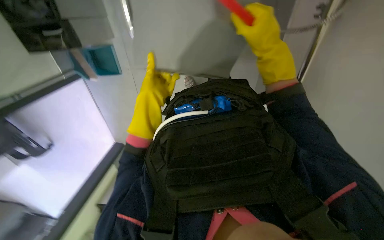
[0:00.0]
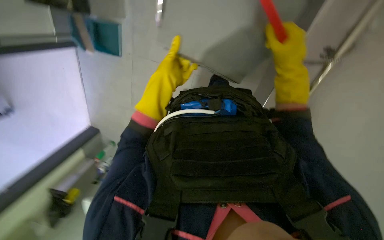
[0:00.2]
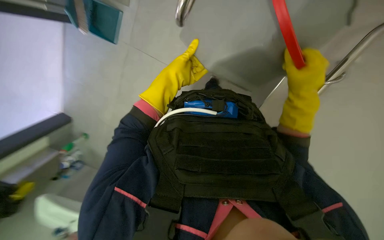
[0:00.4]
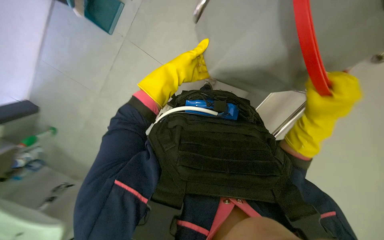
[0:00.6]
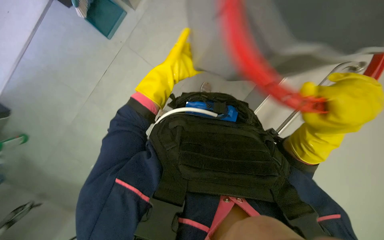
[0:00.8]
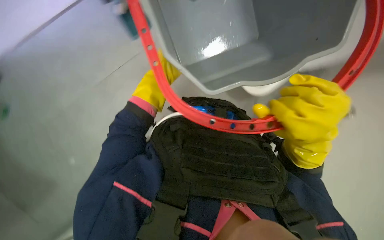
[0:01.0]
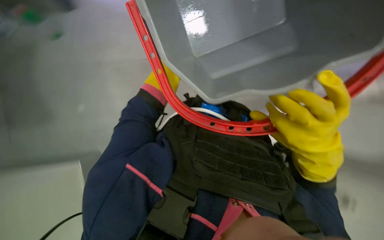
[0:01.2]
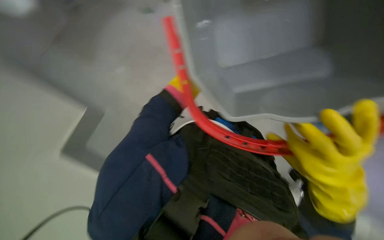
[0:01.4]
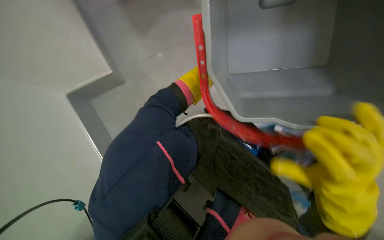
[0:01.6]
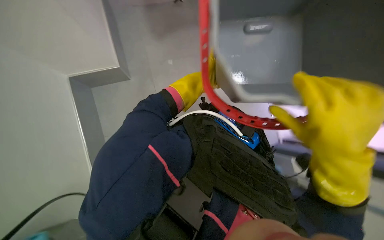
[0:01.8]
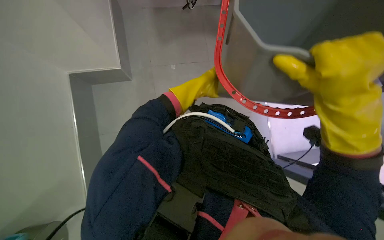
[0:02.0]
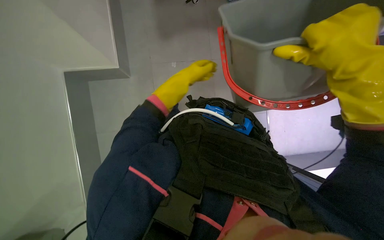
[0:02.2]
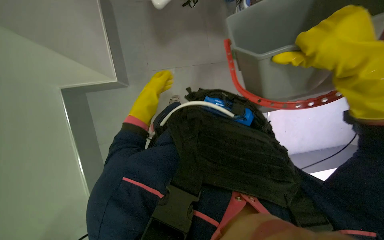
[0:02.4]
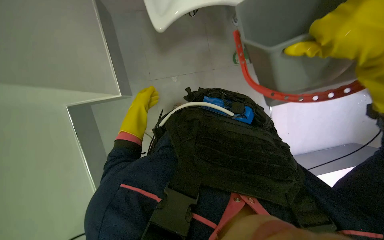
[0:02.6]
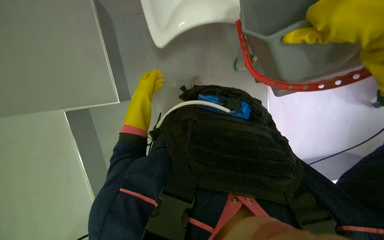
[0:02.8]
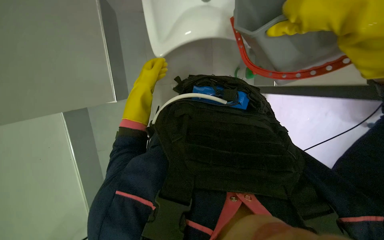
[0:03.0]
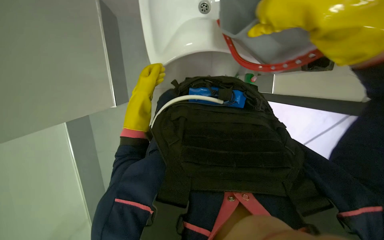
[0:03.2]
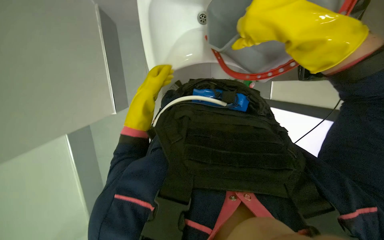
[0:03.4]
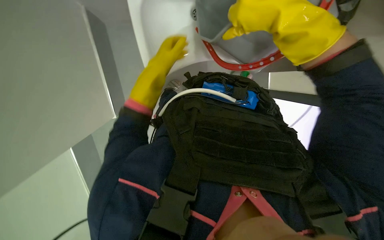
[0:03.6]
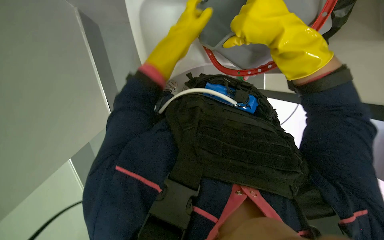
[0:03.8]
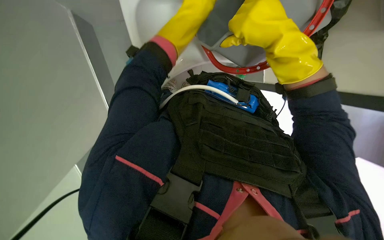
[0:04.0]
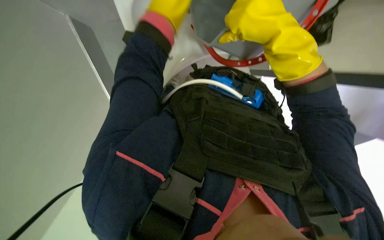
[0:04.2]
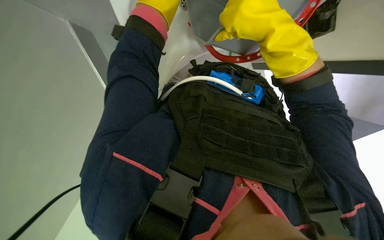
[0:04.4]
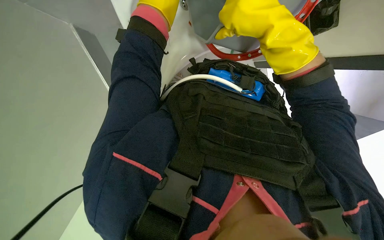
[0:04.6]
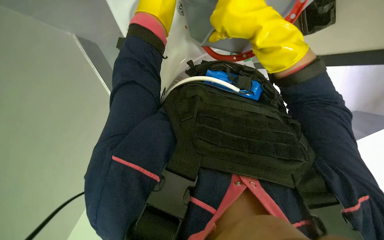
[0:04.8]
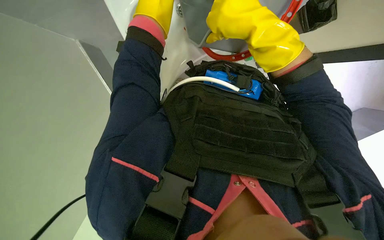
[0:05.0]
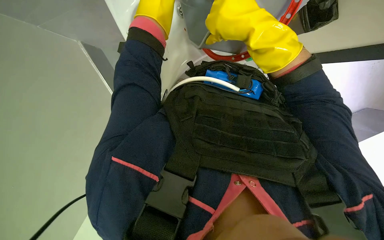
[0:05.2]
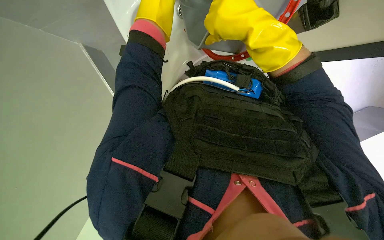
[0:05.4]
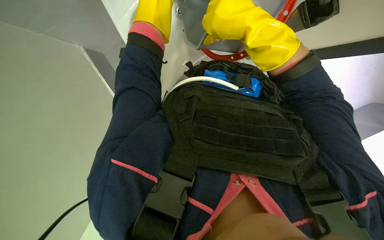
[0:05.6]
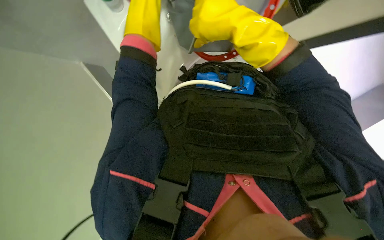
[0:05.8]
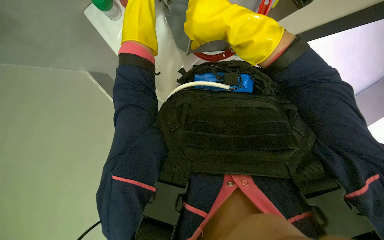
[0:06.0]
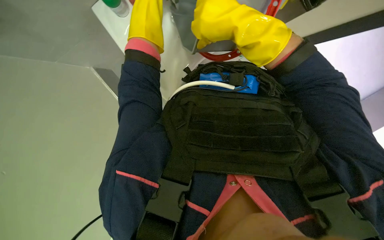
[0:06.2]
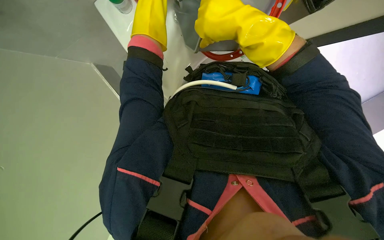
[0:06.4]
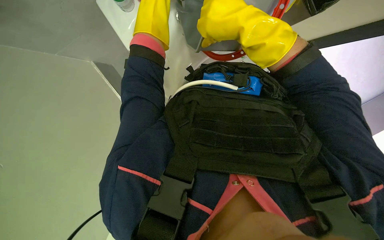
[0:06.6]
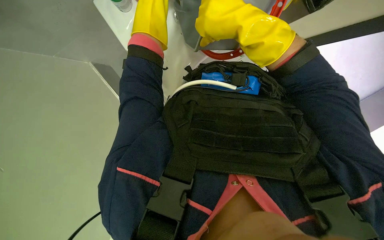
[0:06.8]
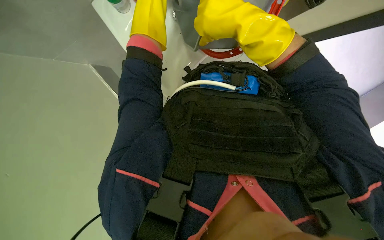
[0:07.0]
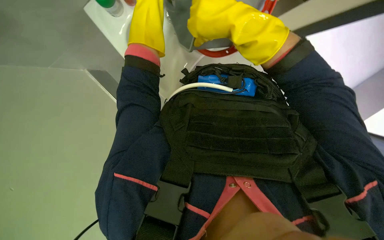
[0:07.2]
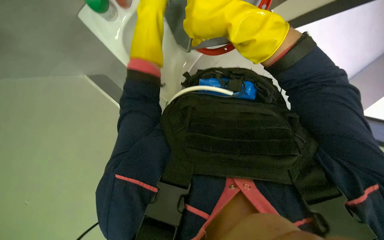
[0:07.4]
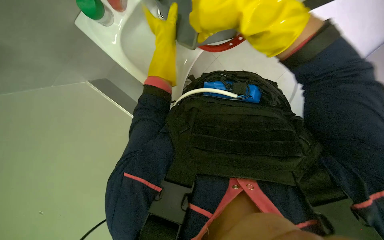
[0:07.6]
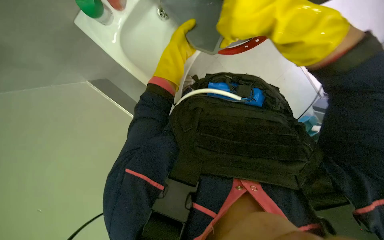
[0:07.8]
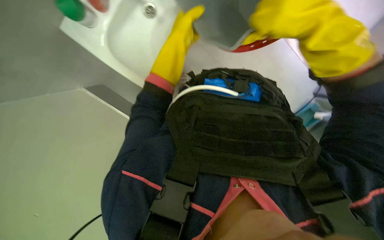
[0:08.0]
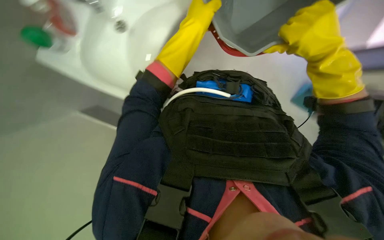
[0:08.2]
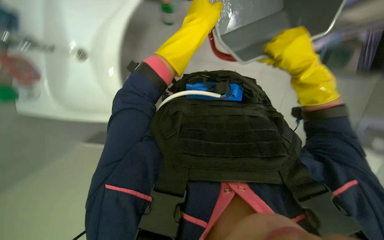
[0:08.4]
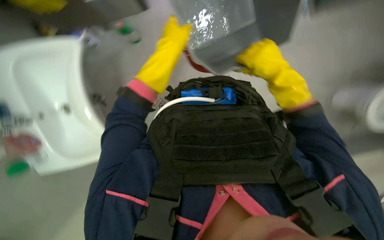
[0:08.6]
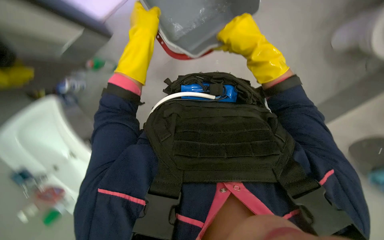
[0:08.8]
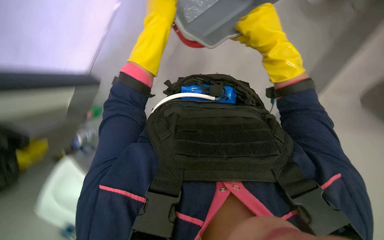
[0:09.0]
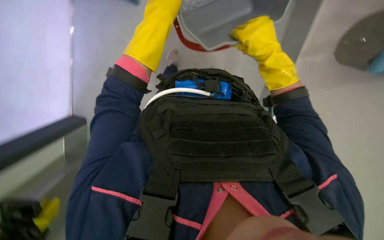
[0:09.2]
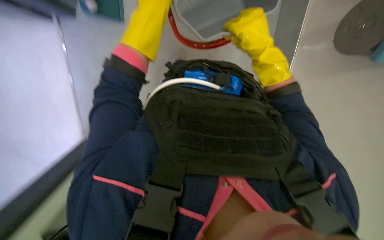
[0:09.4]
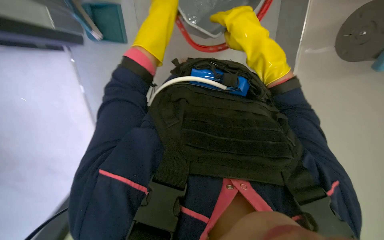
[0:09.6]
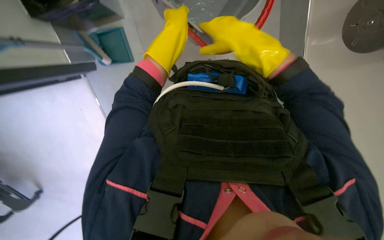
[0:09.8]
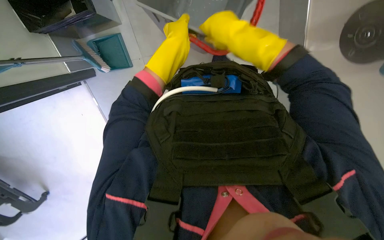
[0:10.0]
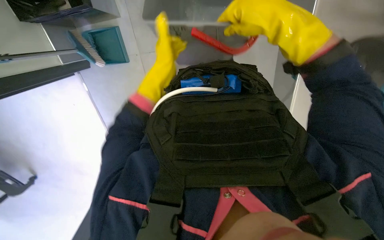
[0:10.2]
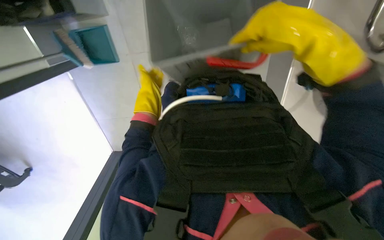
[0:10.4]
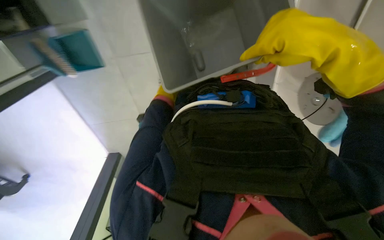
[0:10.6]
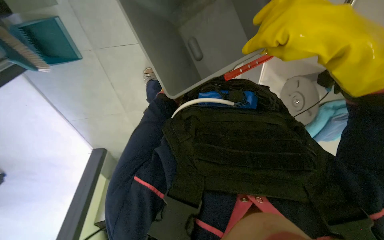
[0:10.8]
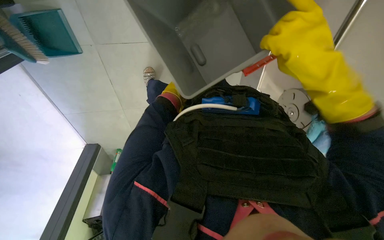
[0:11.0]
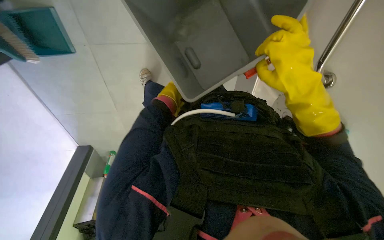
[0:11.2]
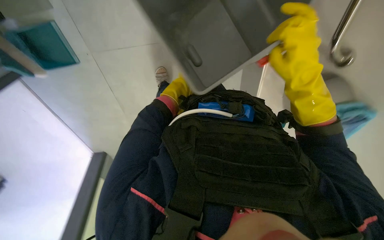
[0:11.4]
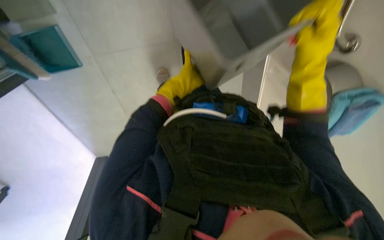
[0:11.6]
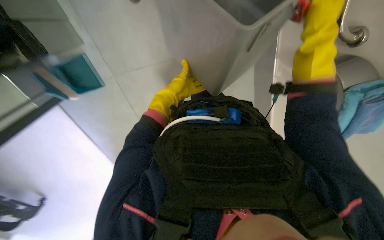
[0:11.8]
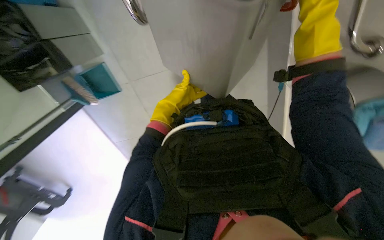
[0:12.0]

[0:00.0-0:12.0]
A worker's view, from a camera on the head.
Job: preparing cleaning supplies.
The whole recording: Emptying and refilling mop bucket. The worker empties dirty water from the mop bucket into a sink and refills it with clean water.
0:00.0 to 0:01.6: The scene rotates clockwise by some 60 degrees.
0:01.6 to 0:03.0: The wearer looks about 20 degrees further downward. The scene turns about 30 degrees counterclockwise in the picture.
0:06.0 to 0:07.6: The hands make small movements and keep their place.
0:07.6 to 0:09.0: The right hand shifts some 20 cm to the right and farther from the camera.
0:09.0 to 0:10.4: The right hand reaches roughly 10 cm to the left, then returns; the left hand goes roughly 25 cm farther from the camera.

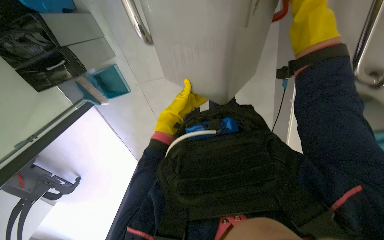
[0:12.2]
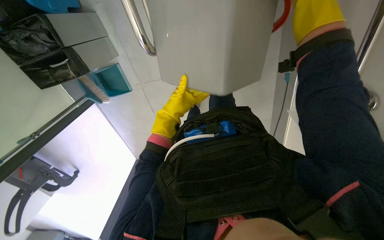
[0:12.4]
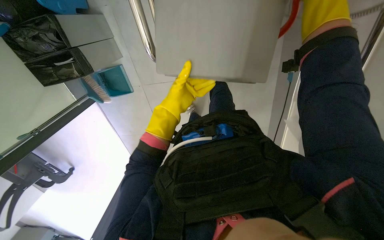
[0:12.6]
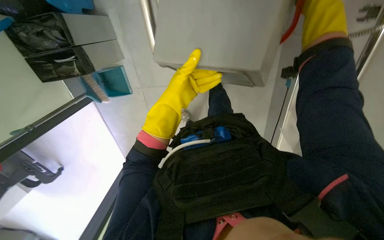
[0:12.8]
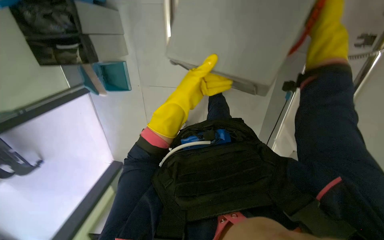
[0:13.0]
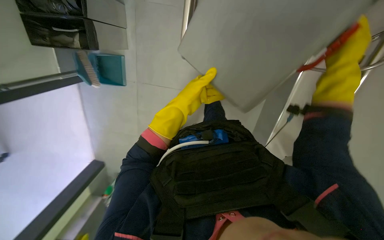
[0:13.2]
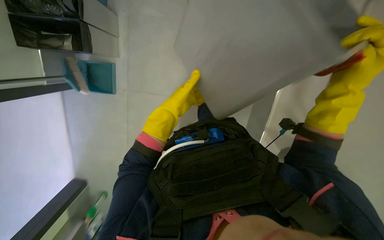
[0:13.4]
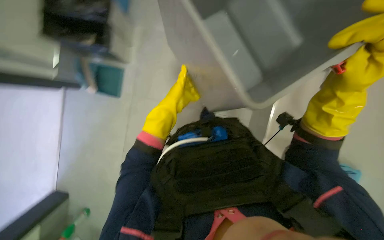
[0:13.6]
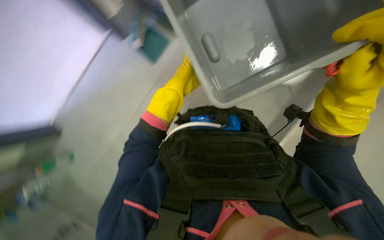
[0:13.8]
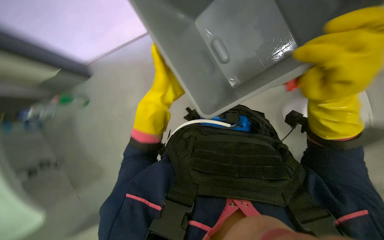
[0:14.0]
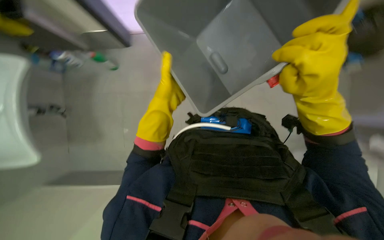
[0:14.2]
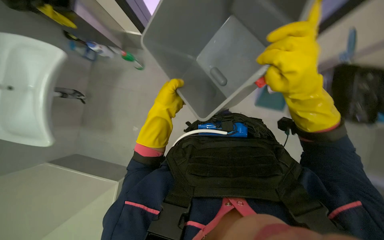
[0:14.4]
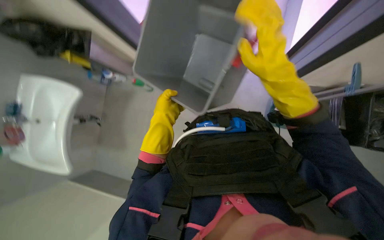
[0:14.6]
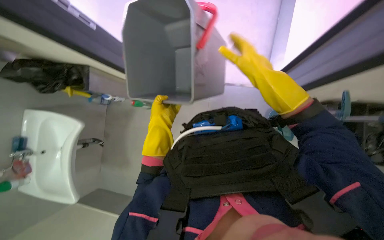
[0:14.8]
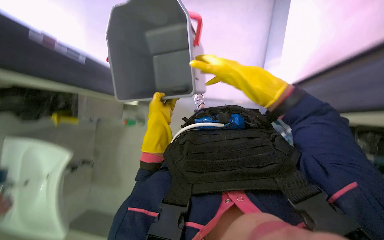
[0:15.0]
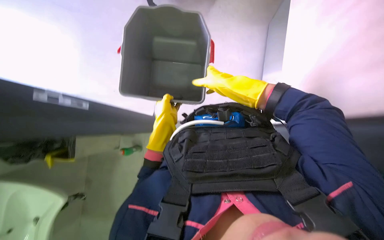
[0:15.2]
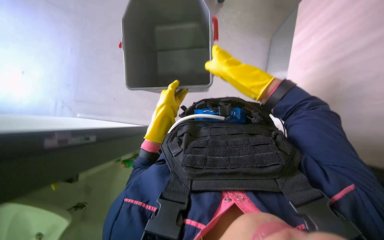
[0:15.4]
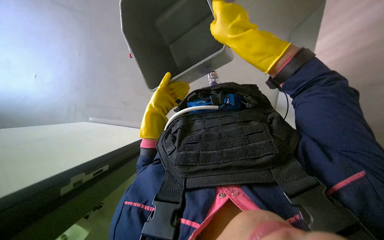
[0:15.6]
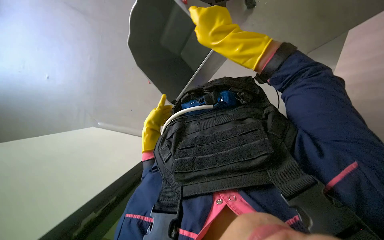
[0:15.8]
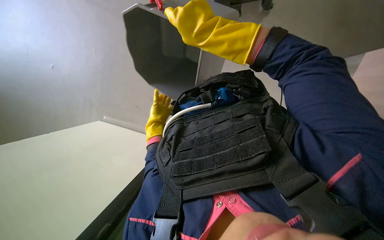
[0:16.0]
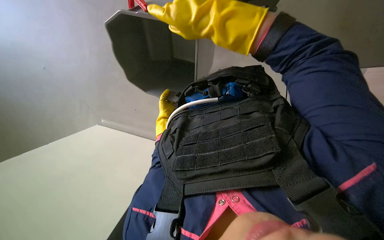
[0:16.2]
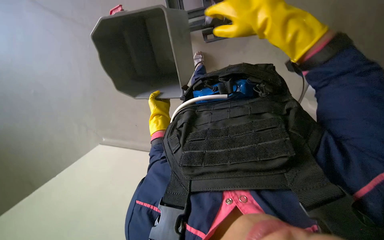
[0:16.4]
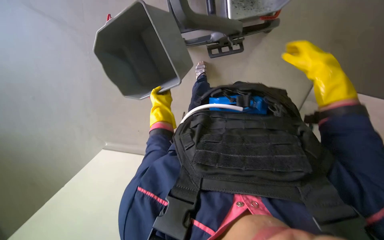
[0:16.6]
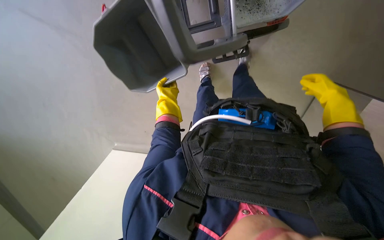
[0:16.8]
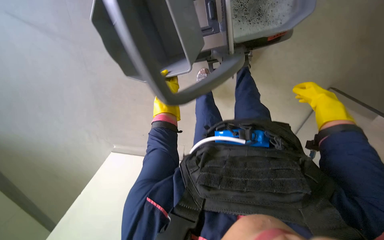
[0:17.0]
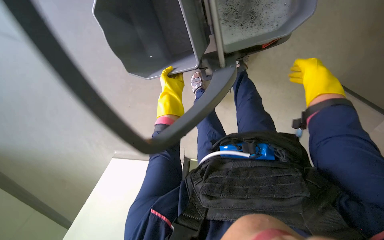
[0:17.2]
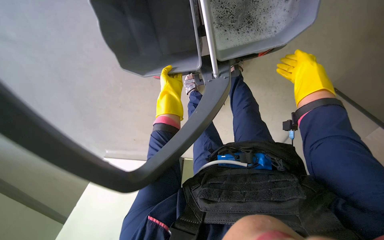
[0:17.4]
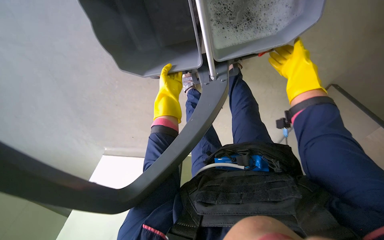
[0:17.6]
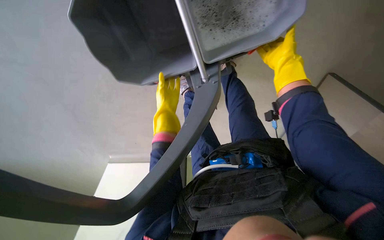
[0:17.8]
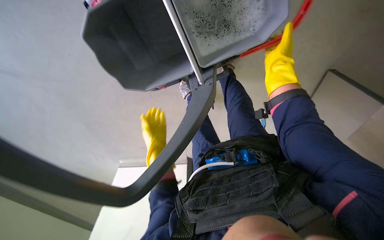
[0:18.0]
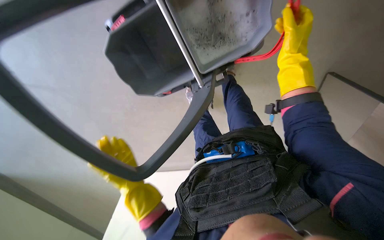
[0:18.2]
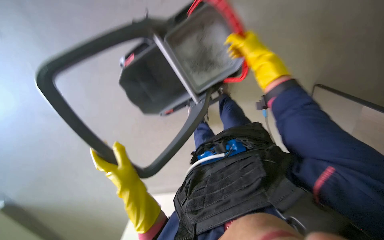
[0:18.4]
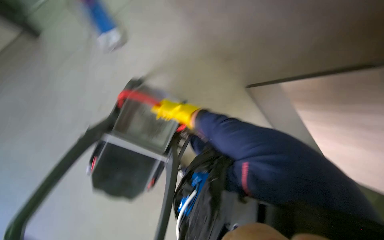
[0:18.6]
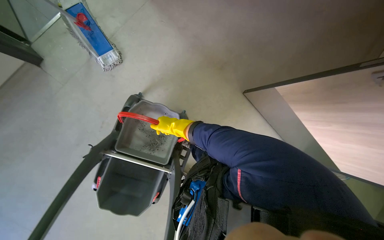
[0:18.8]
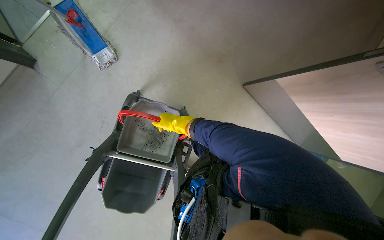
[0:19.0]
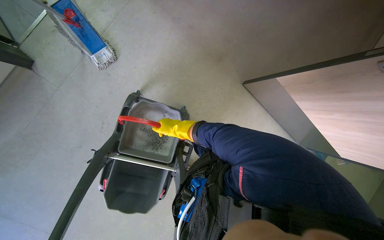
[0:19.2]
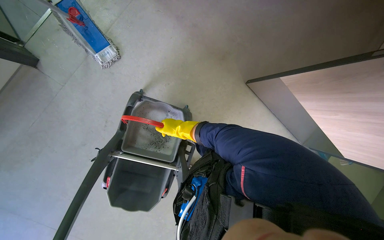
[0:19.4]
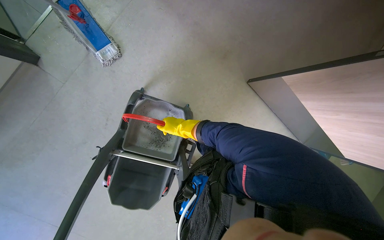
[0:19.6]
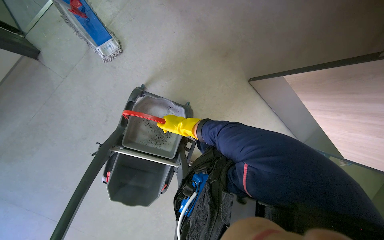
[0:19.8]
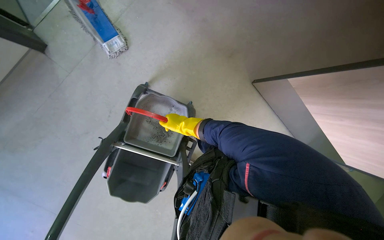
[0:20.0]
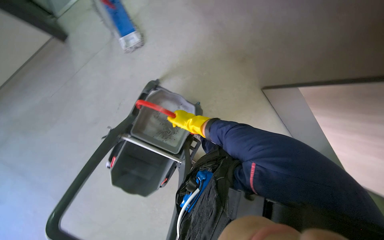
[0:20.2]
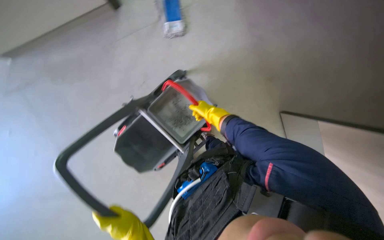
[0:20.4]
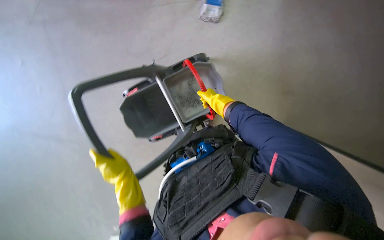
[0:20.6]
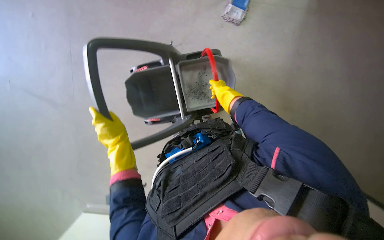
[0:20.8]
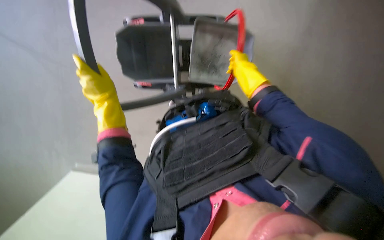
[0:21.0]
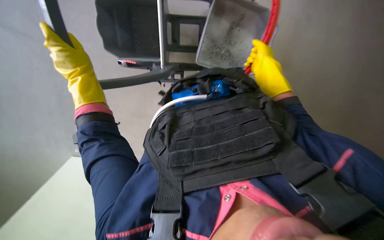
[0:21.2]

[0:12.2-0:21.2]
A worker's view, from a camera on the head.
Job: preparing cleaning supplies.
The whole recording: Emptying and refilling mop bucket. The worker empties dirty water from the mop bucket into a sink and refills it with clean water.
0:12.2 to 0:13.8: The camera sweeps to the right, by some 15 degrees. The camera pitches upward, by approximately 15 degrees. The left hand goes nearer and farther, approximately 15 cm each way, reversing 2 times.
0:13.8 to 0:15.2: The right hand shifts about 20 cm to the left and up the picture.
0:15.2 to 0:16.6: The left hand goes nearer and farther, about 20 cm each way, reversing 2 times, while the right hand moves to the right, approximately 20 cm.
0:16.6 to 0:18.2: The left hand moves nearer to the camera and down the picture, about 30 cm.
0:19.8 to 0:21.2: The scene turns roughly 70 degrees clockwise in the picture.
